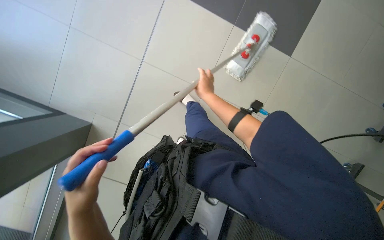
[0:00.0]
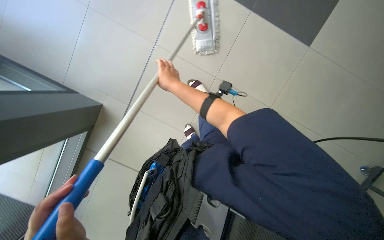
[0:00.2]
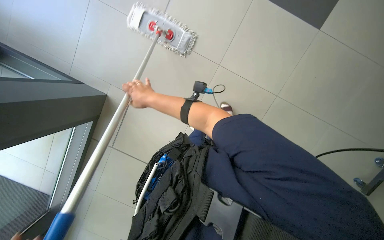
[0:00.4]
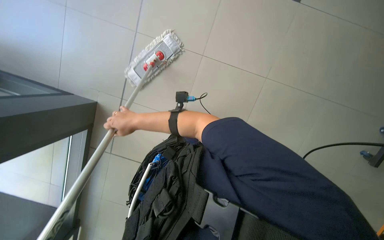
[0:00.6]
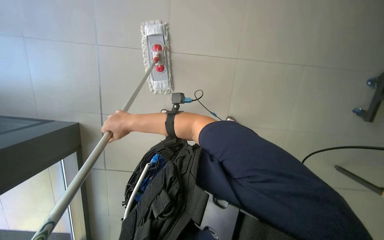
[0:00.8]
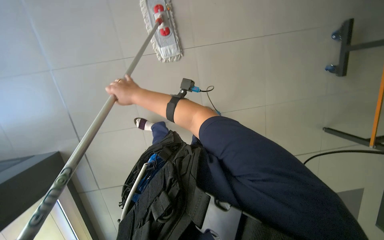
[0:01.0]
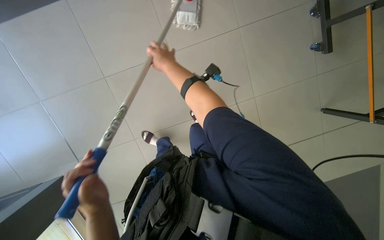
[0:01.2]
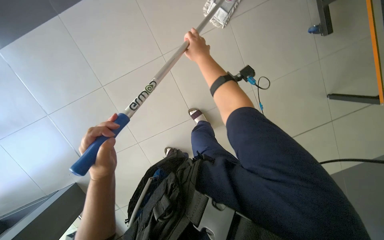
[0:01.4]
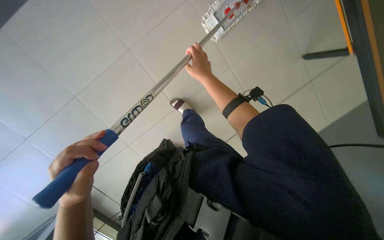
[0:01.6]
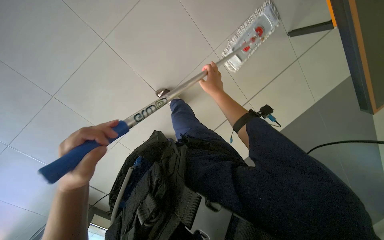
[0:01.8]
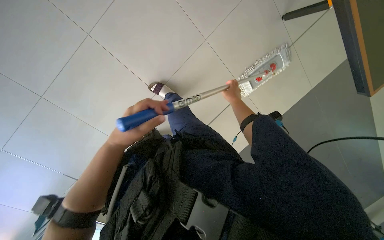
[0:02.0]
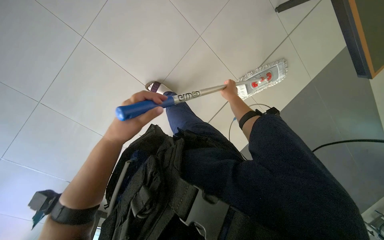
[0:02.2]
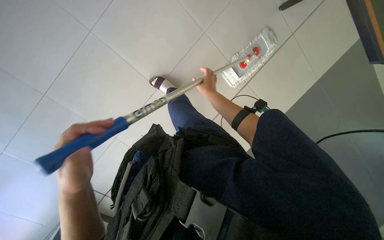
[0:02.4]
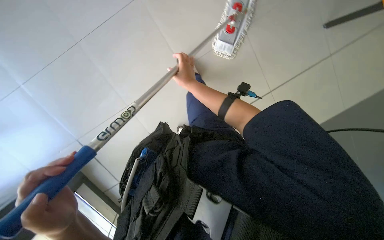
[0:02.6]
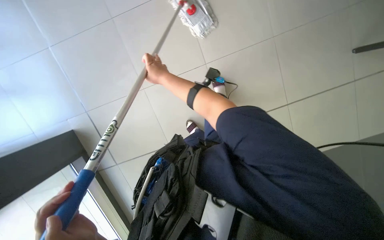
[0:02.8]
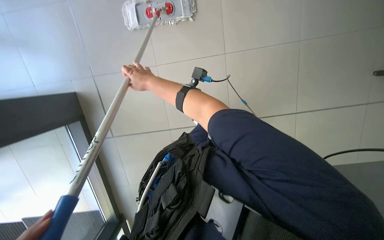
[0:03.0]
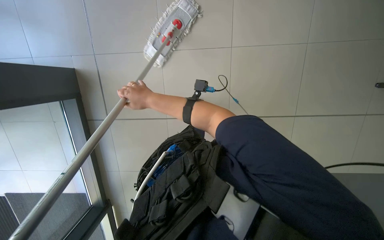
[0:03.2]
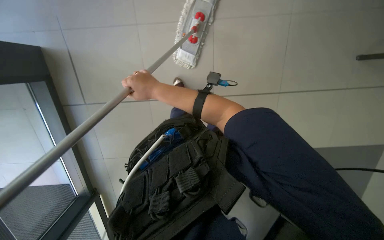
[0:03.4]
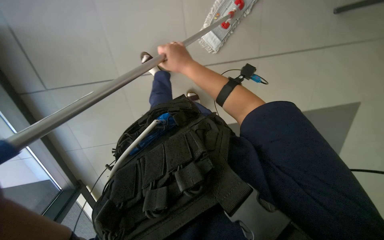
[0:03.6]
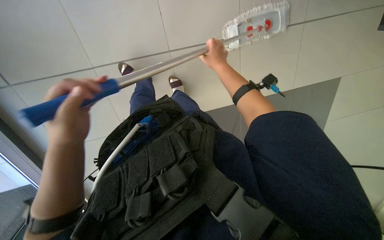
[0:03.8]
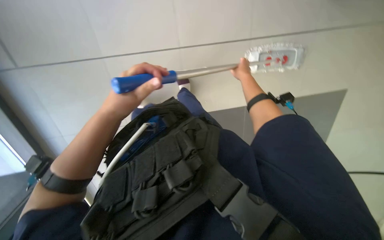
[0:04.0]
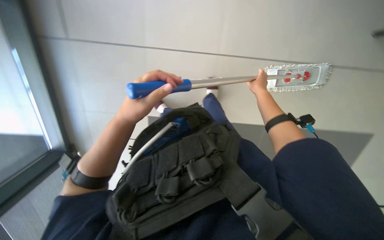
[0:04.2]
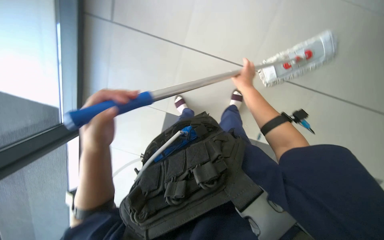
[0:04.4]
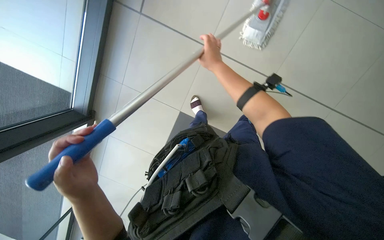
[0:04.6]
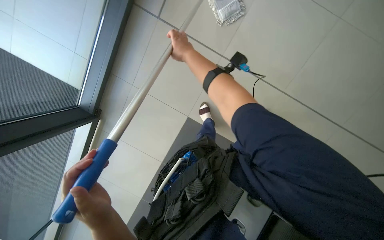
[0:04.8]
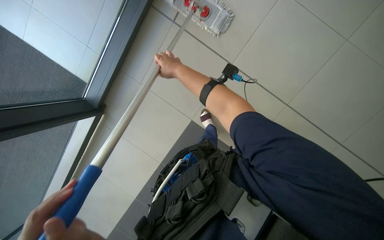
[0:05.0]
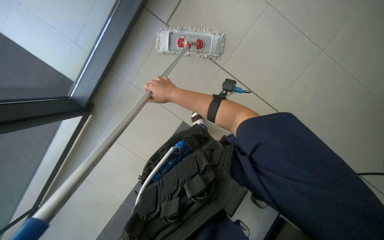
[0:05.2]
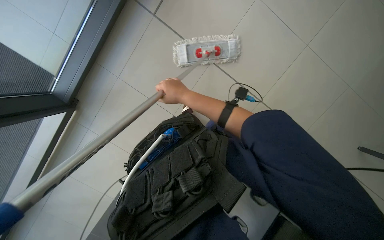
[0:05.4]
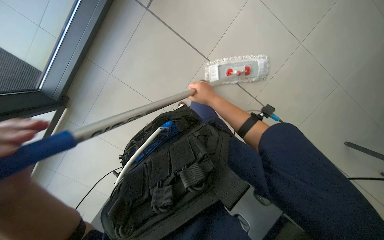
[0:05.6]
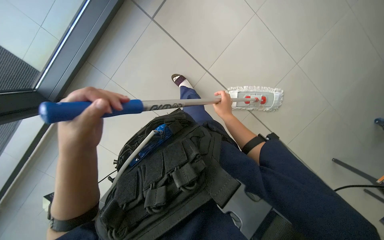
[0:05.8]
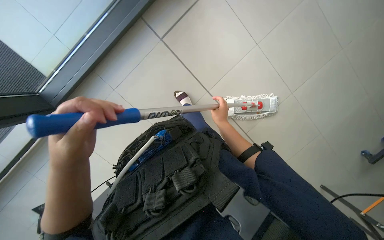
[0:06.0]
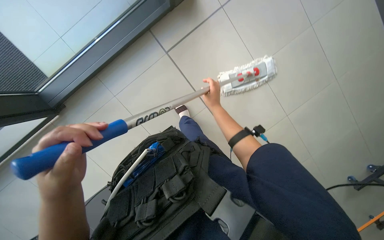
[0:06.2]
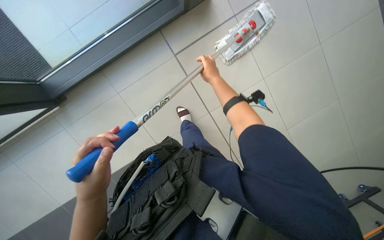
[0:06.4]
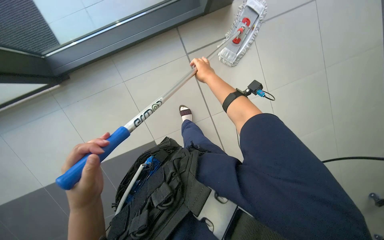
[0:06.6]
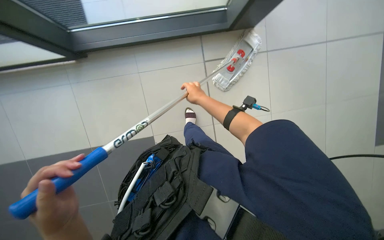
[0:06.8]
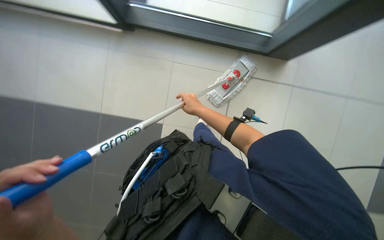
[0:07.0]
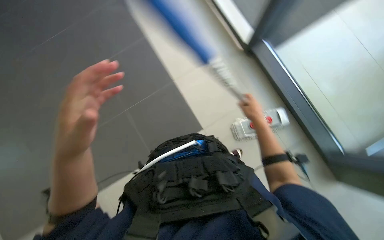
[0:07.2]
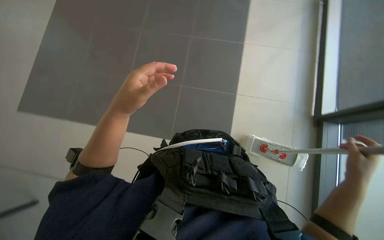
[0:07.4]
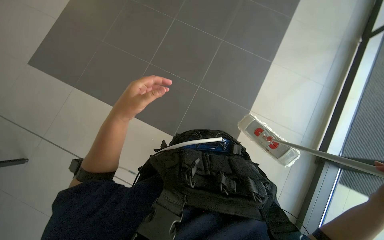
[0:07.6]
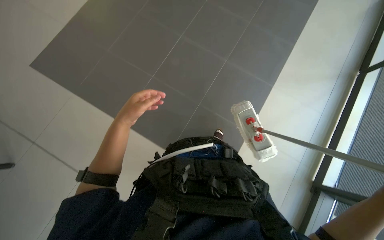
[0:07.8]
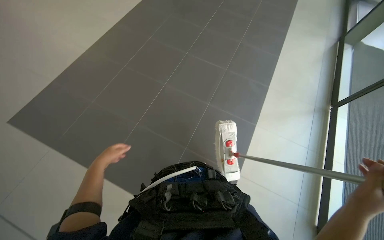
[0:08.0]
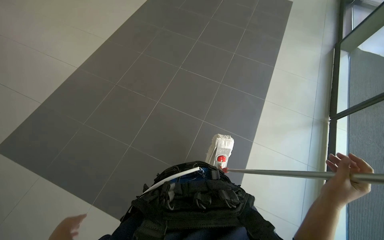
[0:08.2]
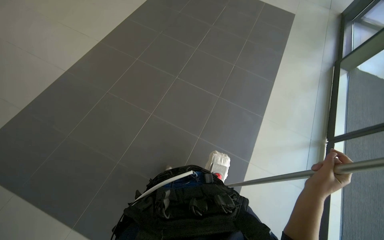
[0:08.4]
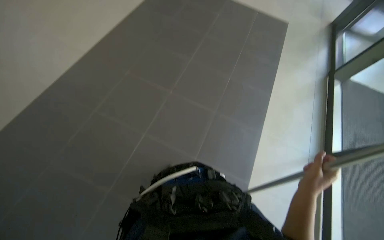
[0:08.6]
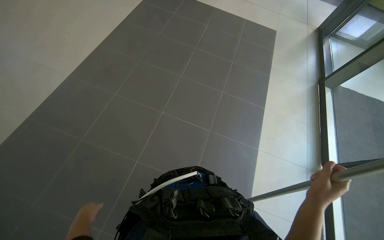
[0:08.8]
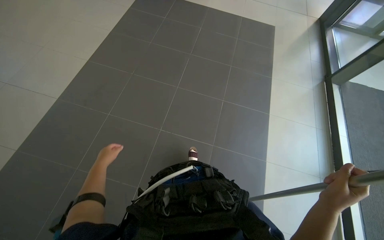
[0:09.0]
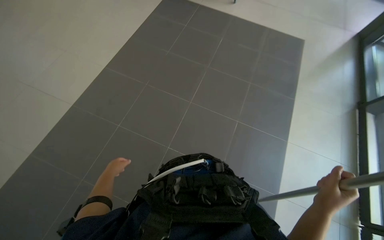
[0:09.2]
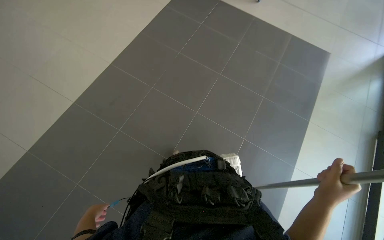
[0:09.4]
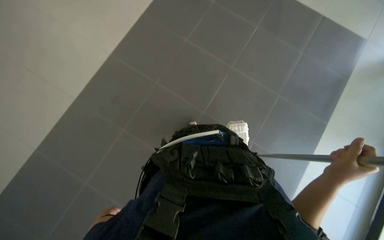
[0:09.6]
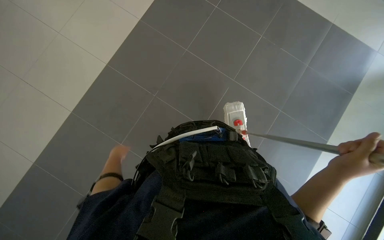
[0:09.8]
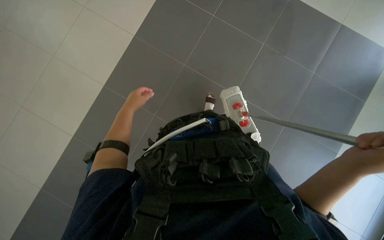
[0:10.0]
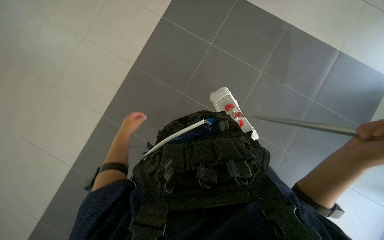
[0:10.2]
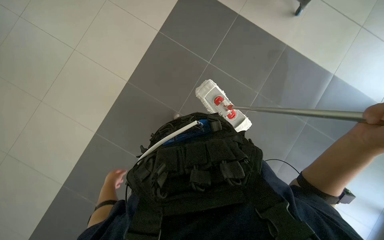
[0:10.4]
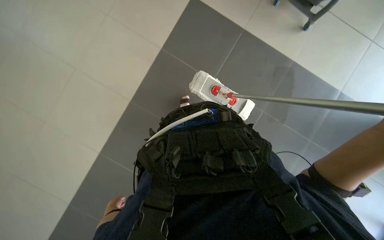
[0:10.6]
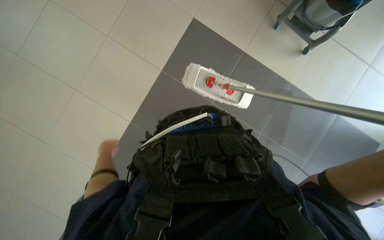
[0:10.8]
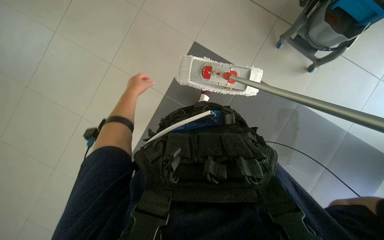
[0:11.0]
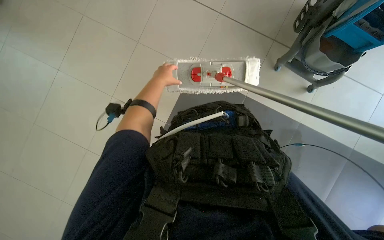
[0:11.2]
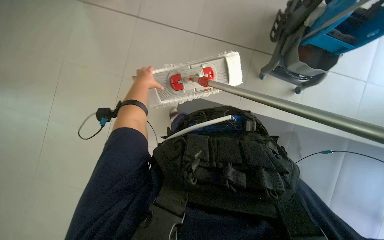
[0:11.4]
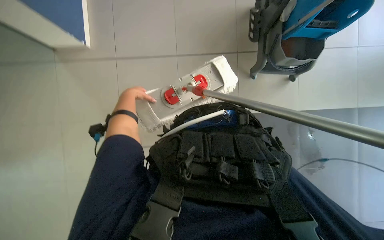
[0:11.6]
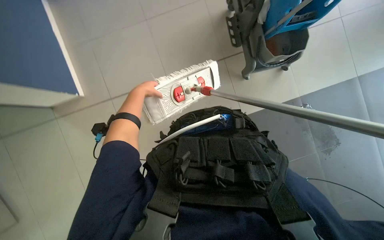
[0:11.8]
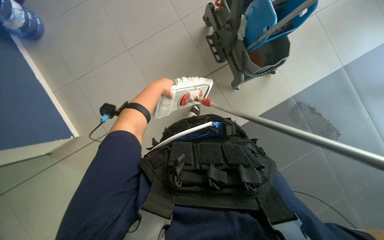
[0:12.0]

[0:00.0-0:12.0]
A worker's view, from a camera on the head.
Job: mopping floor.
The whole recording: Mopping floor. The worker continues mopping the tiled floor with a white mop head.
0.0 to 1.6 s: The right hand goes to the left and returns, approximately 15 cm each way.
1.6 to 3.0 s: The right hand goes some 20 cm to the left.
3.0 to 4.4 s: The right hand travels to the right by approximately 25 cm.
4.4 to 6.0 s: The right hand moves down the picture, approximately 10 cm, and reaches roughly 25 cm to the left, then returns.
6.0 to 7.6 s: The head rotates roughly 45 degrees to the left.
7.6 to 9.0 s: The head travels roughly 70 cm. The camera pitches upward, by some 25 degrees.
9.0 to 10.4 s: The camera is carried some 70 cm.
10.4 to 12.0 s: The view tips upward by roughly 30 degrees.

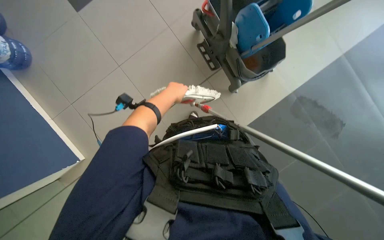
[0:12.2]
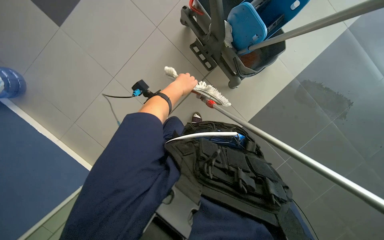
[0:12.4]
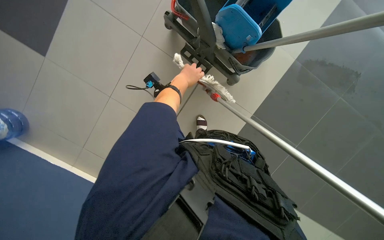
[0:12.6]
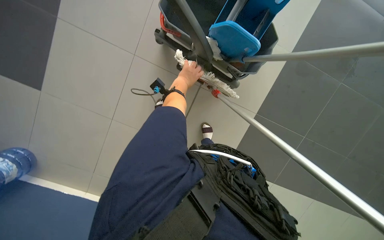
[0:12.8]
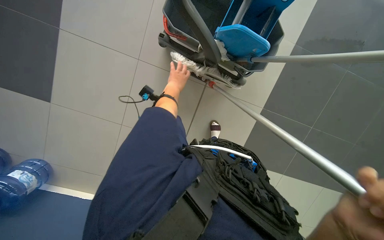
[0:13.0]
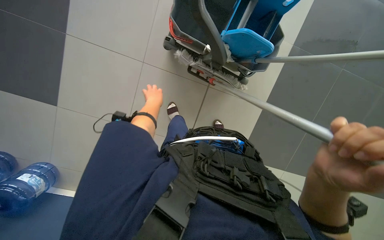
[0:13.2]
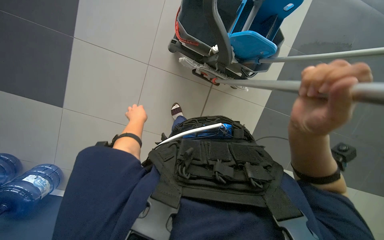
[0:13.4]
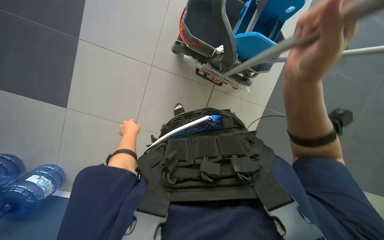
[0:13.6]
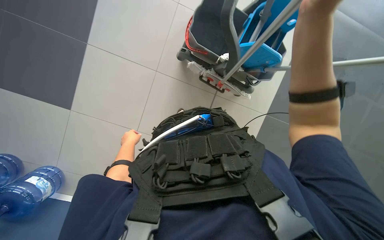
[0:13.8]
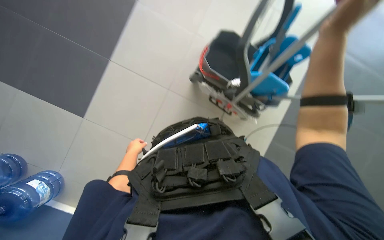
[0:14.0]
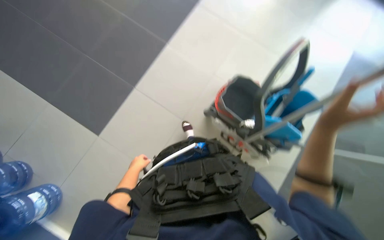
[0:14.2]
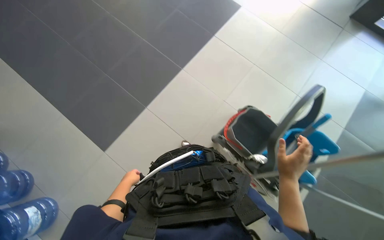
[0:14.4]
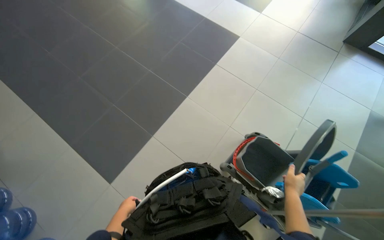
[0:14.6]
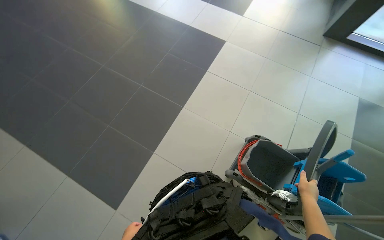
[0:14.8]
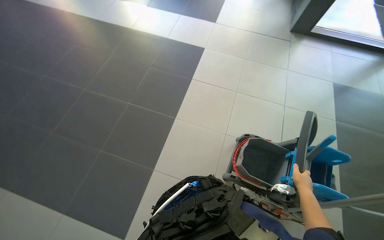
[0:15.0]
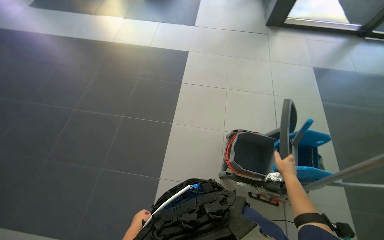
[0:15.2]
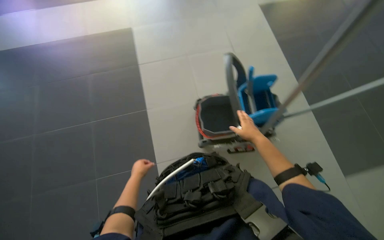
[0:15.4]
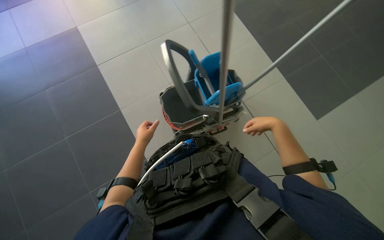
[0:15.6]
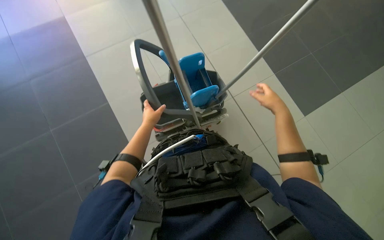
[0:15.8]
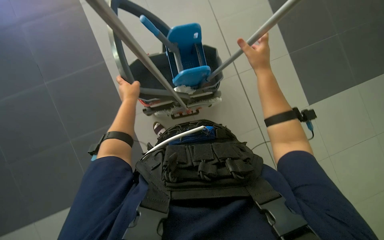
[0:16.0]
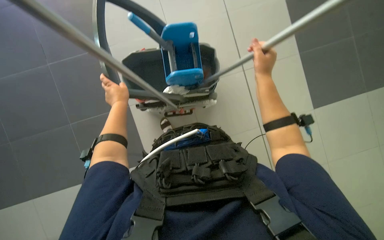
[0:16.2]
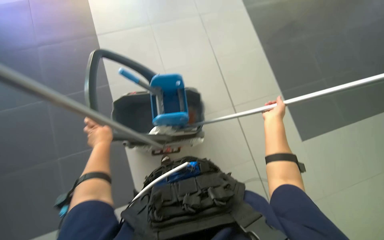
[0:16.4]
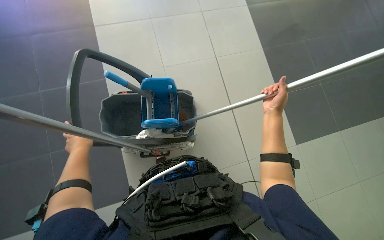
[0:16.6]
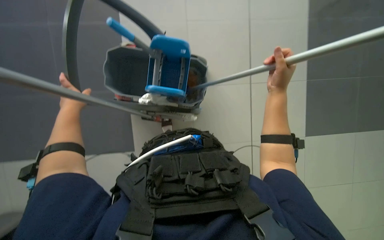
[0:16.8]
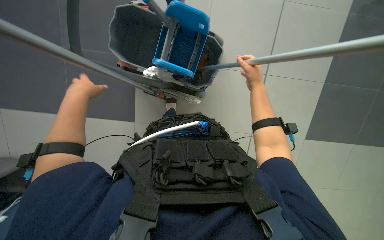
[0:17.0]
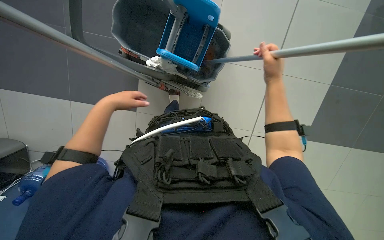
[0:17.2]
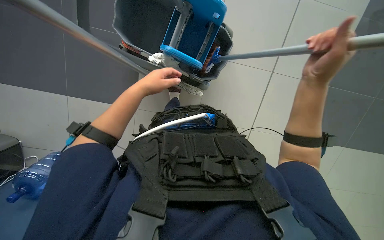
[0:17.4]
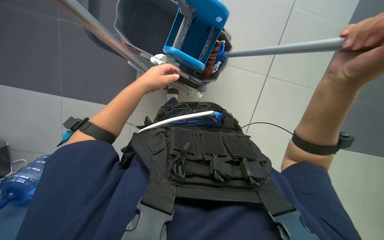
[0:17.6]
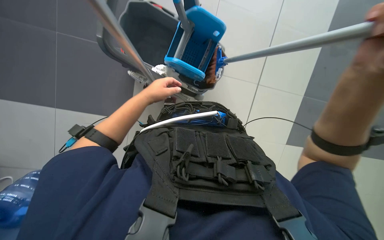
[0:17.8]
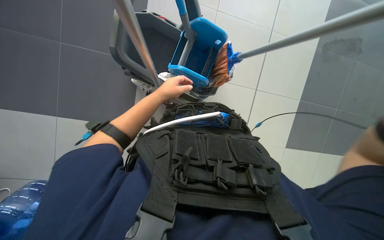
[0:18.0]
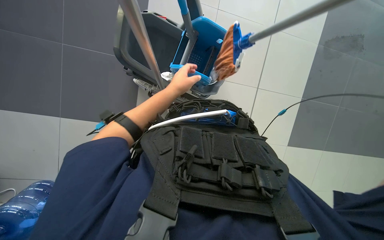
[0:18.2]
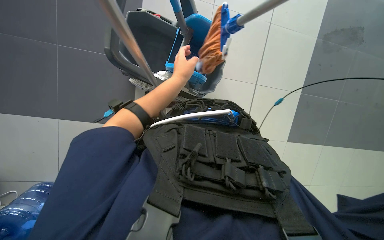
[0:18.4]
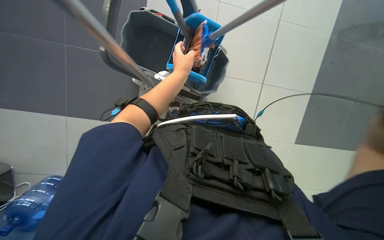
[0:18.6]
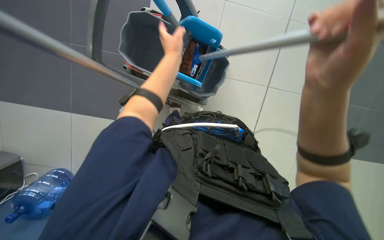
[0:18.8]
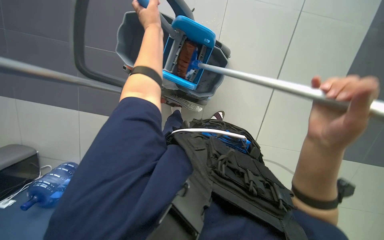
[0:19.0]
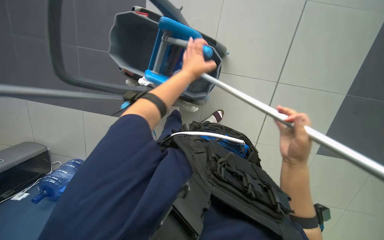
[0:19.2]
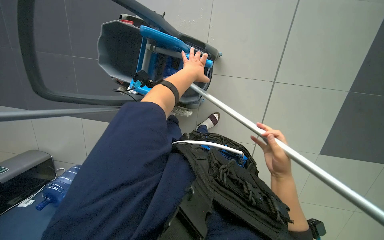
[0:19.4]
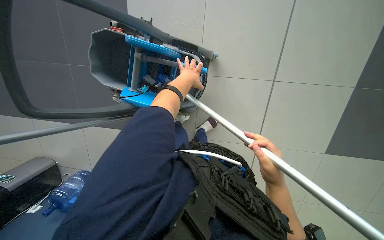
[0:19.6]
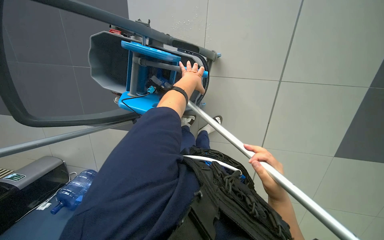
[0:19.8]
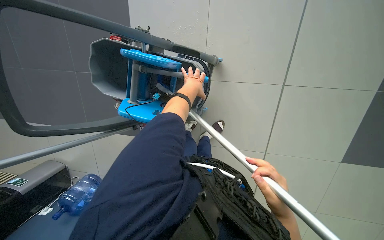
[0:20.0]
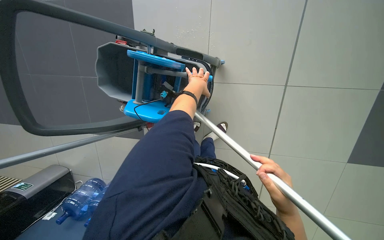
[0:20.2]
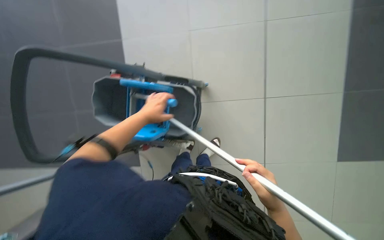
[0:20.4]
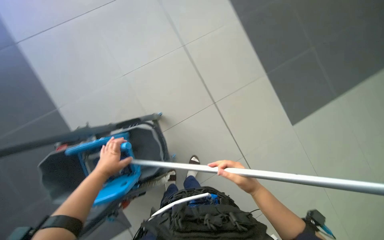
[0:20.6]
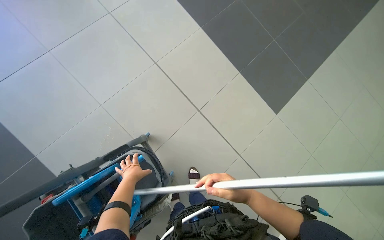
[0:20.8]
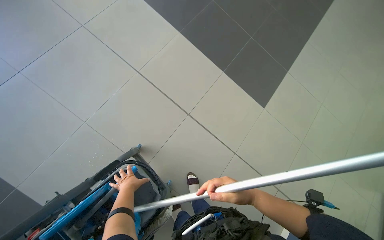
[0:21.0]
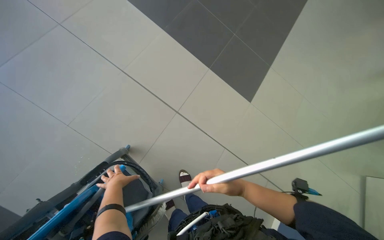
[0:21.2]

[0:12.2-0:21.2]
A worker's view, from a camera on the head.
Job: mopping floor.
The whole recording: Mopping floor. The worker continues mopping the tiled floor with a white mop head.
12.2 to 13.8 s: The camera travels approximately 40 cm. The scene turns some 35 degrees counterclockwise in the picture.
13.8 to 15.2 s: The view tips upward by some 40 degrees.
15.2 to 16.6 s: The hands both shift up the picture by some 35 cm.
16.6 to 18.2 s: The camera pitches downward, by some 15 degrees. Everything in view rotates about 25 degrees clockwise.
18.2 to 19.8 s: The head travels some 40 cm. The camera sweeps to the left, by approximately 15 degrees.
19.8 to 21.2 s: The head rotates roughly 65 degrees to the right. The view tips upward by about 25 degrees.
